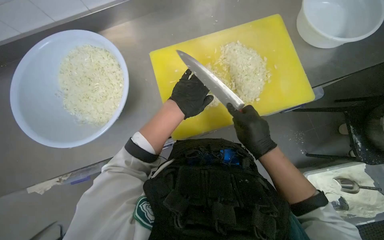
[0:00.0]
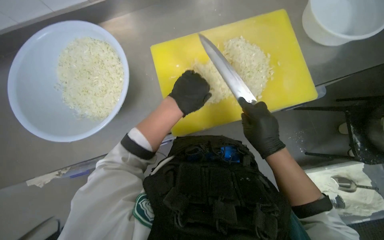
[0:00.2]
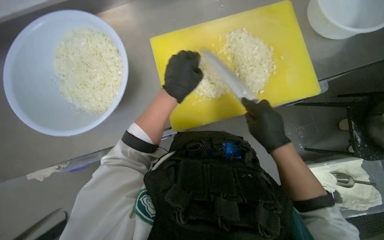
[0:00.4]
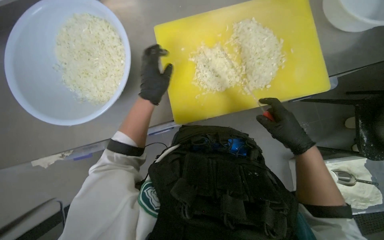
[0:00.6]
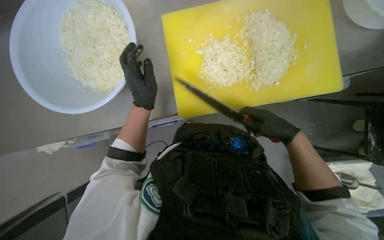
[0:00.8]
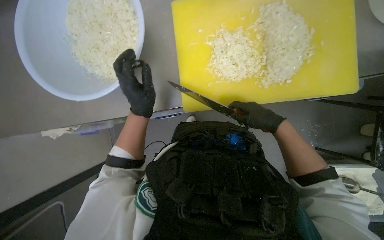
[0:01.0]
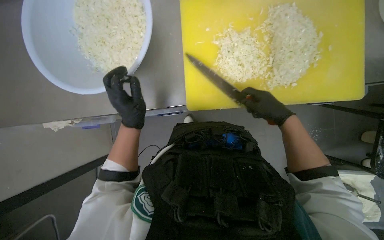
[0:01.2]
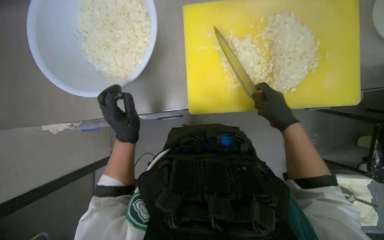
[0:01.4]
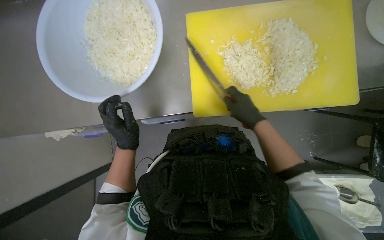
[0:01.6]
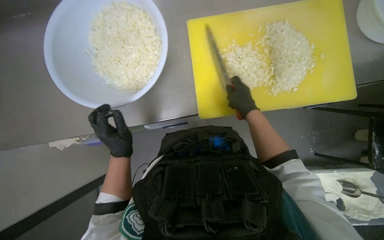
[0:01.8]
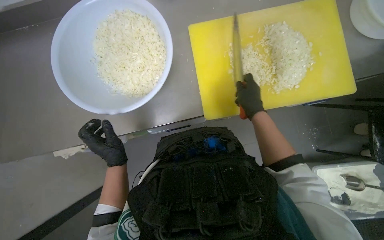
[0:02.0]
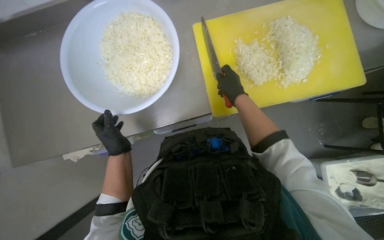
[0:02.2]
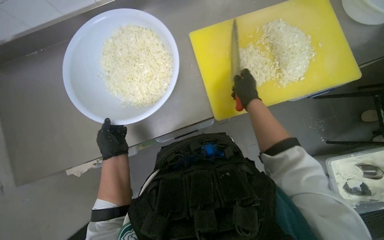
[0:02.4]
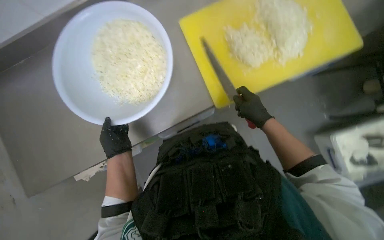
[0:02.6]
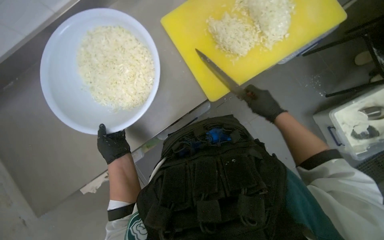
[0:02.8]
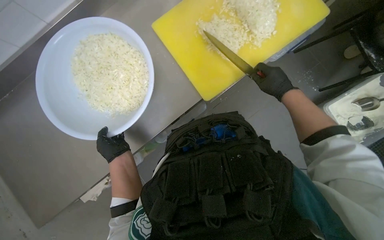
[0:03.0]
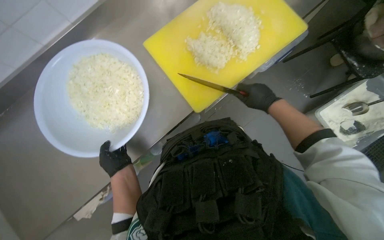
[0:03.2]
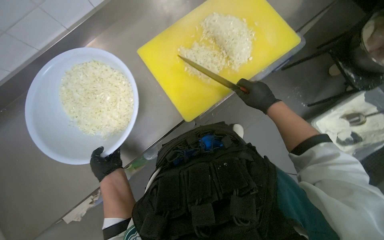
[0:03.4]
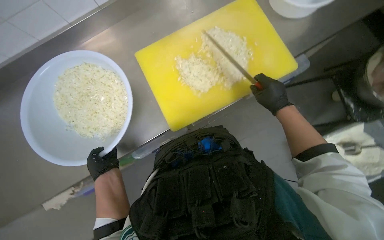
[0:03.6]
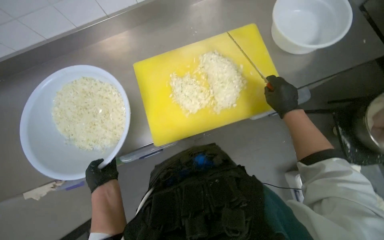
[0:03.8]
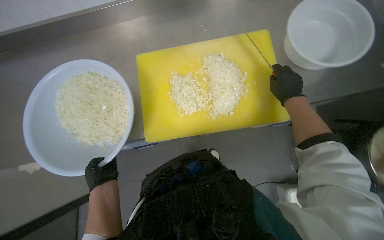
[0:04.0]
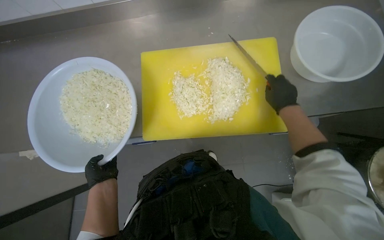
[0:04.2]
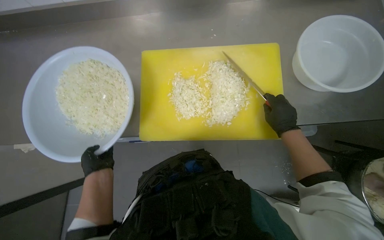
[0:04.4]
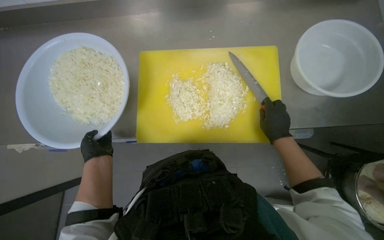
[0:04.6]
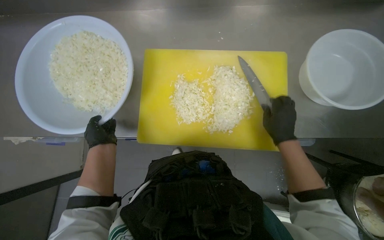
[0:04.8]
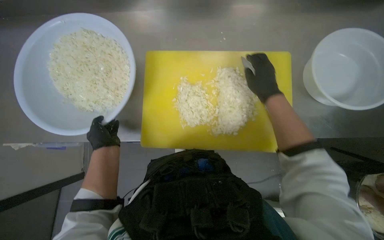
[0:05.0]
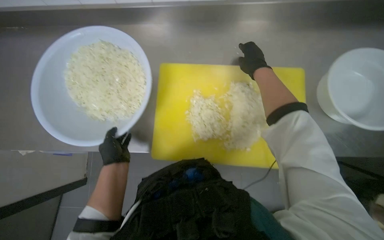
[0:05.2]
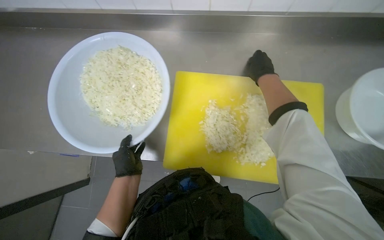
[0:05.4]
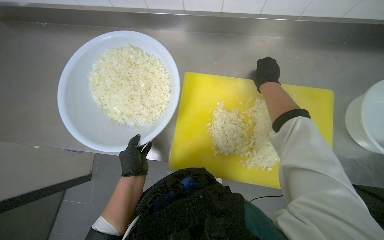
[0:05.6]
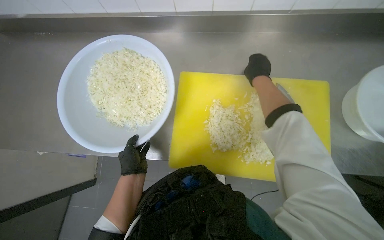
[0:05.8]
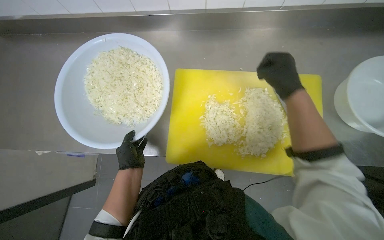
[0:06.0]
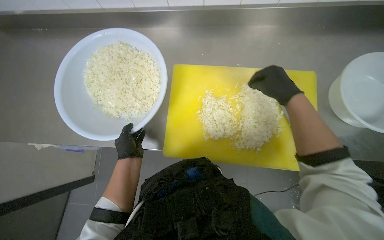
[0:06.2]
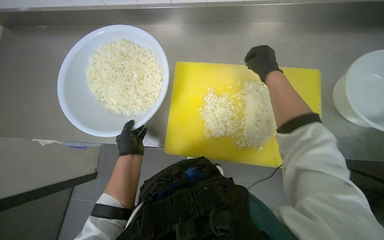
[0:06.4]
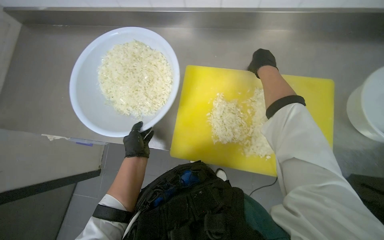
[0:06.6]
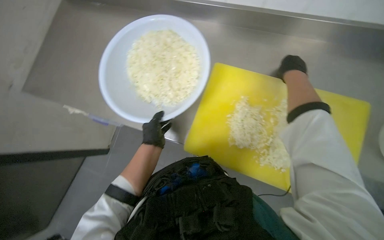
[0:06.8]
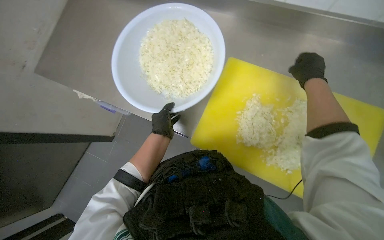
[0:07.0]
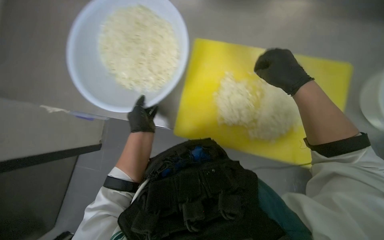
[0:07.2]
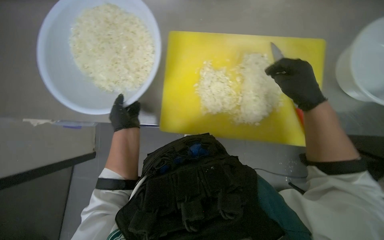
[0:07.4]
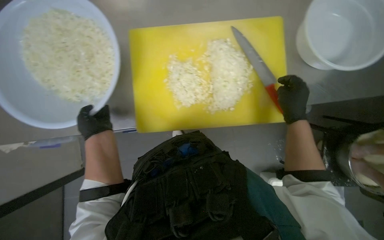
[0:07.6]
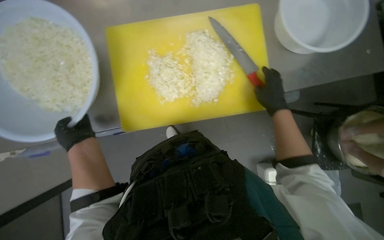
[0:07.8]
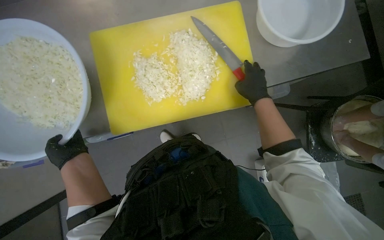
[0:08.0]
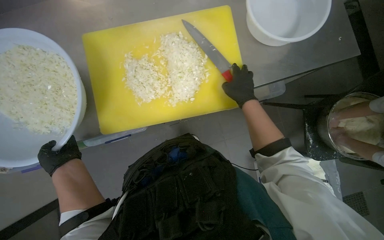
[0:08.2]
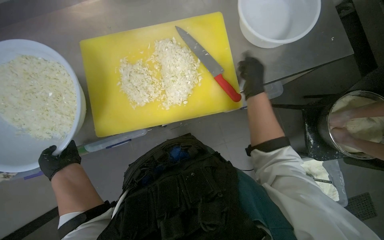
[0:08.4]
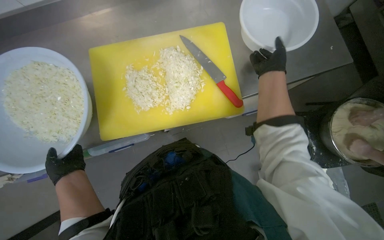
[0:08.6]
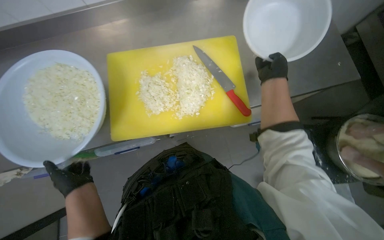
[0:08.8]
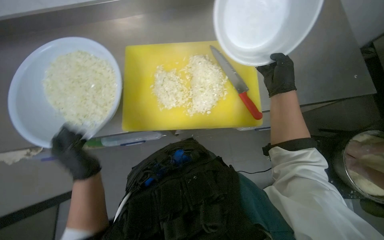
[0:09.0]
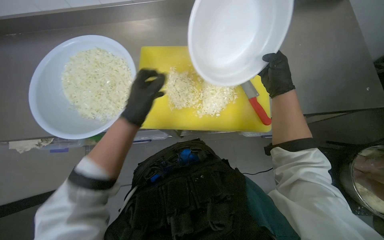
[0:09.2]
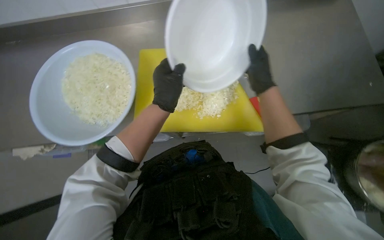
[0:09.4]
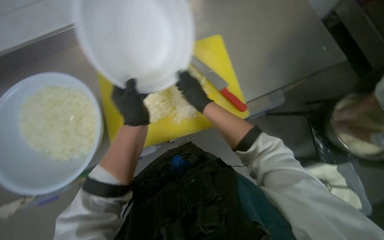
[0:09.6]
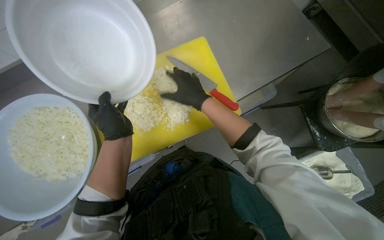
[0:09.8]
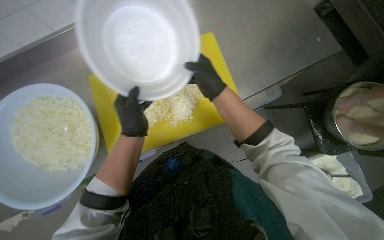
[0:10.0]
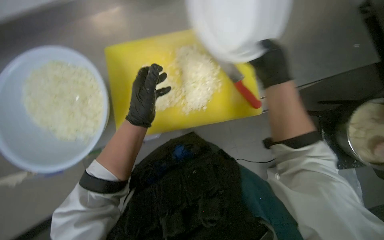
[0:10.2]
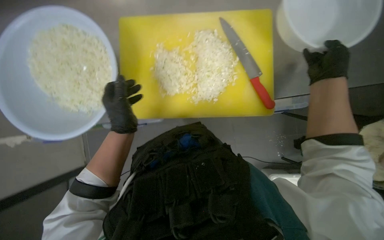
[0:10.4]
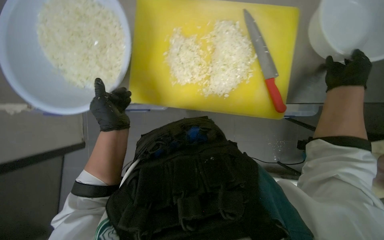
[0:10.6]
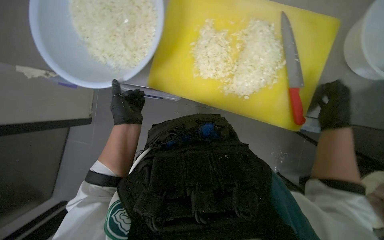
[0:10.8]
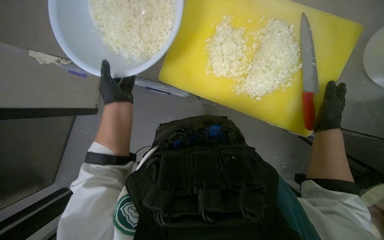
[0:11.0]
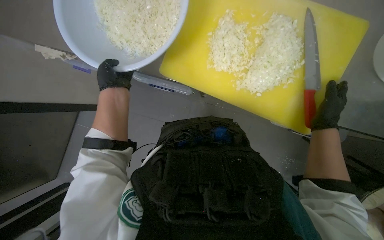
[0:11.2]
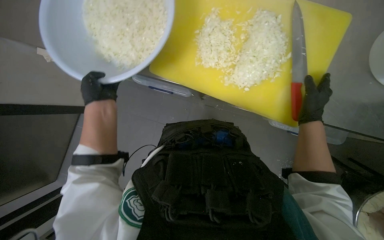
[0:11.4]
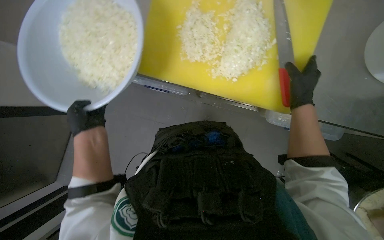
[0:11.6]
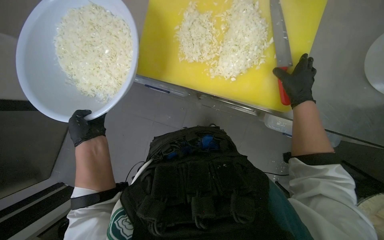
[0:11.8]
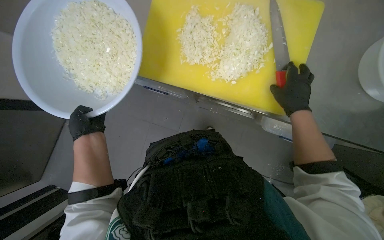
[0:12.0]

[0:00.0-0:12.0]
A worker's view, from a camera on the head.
Job: preparing food.
The whole recording: Transferring chopped onions to bowl. The worker scrapes chopped onions from the cutting board into a white bowl.
0.0 to 1.6 s: The left hand shifts about 25 cm to the left and down the picture.
1.6 to 3.0 s: The scene turns roughly 30 degrees counterclockwise in the picture. The left hand moves to the left, roughly 20 cm.
3.0 to 4.4 s: The scene turns roughly 25 degrees clockwise in the picture.
4.4 to 6.0 s: The right hand shifts about 25 cm up the picture.
6.0 to 7.6 s: The view tips downward by approximately 15 degrees.
7.6 to 9.0 s: The left hand is displaced nearer to the camera and down the picture by approximately 15 cm, while the right hand heads up the picture, covering about 10 cm.
9.0 to 10.4 s: The right hand goes to the left and returns, about 15 cm each way; the left hand goes some 10 cm up the picture.
10.4 to 12.0 s: The left hand is displaced to the left and farther from the camera by some 25 cm. Meanwhile the right hand travels farther from the camera by about 10 cm.

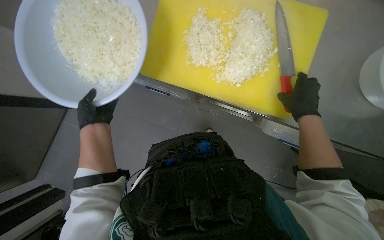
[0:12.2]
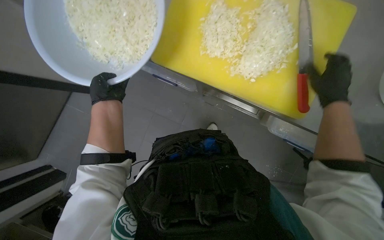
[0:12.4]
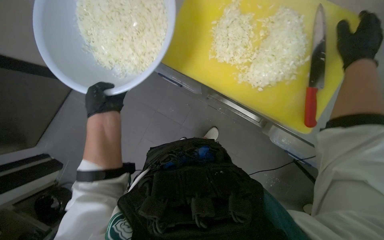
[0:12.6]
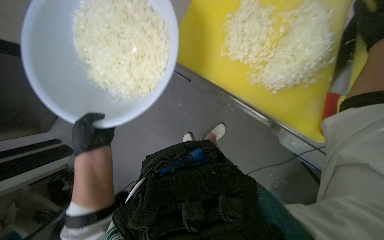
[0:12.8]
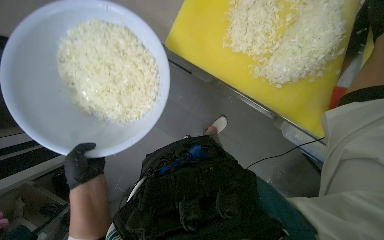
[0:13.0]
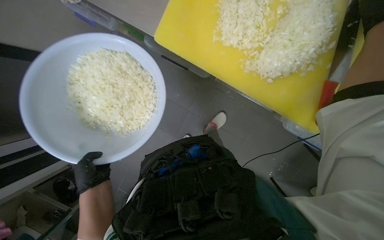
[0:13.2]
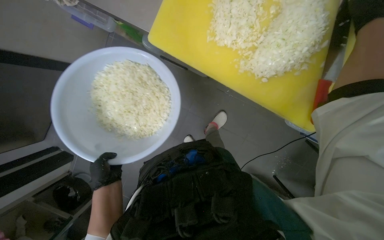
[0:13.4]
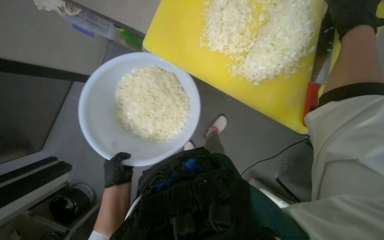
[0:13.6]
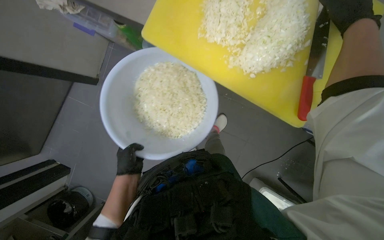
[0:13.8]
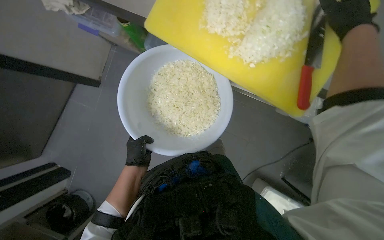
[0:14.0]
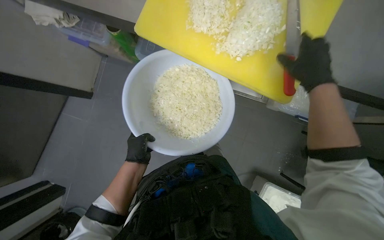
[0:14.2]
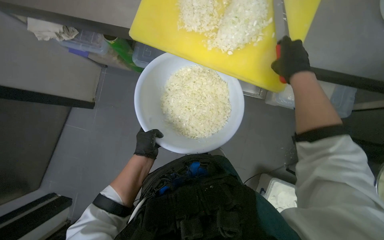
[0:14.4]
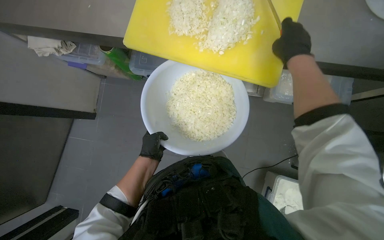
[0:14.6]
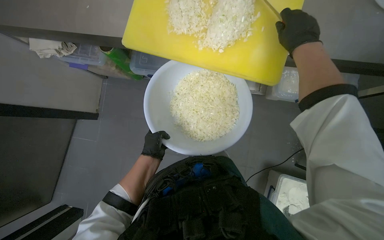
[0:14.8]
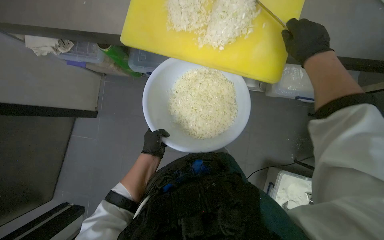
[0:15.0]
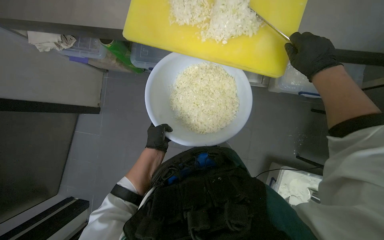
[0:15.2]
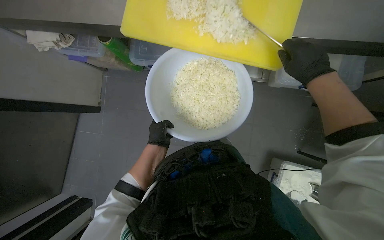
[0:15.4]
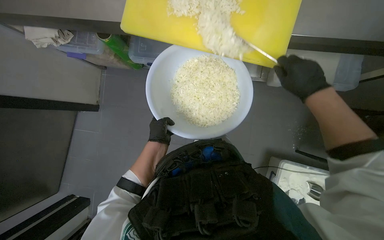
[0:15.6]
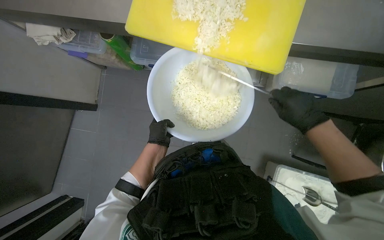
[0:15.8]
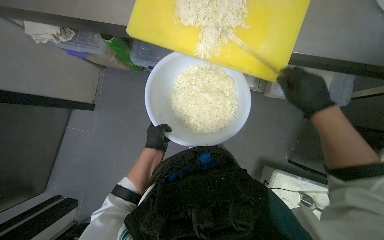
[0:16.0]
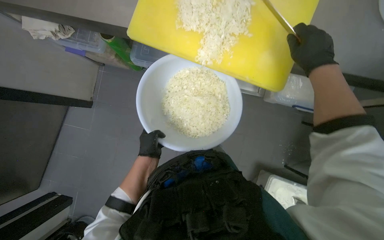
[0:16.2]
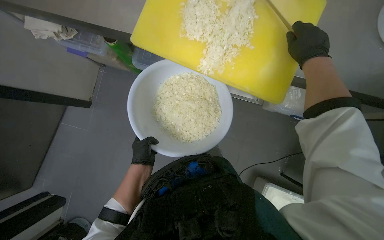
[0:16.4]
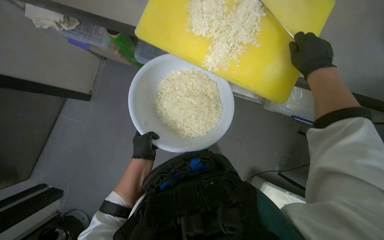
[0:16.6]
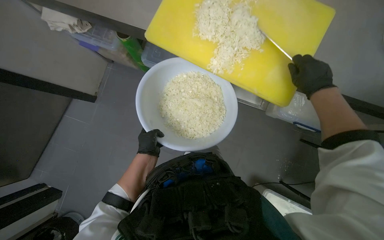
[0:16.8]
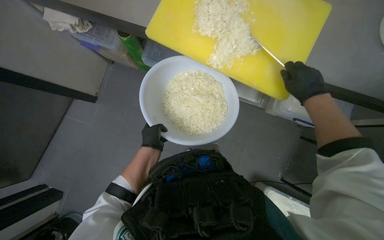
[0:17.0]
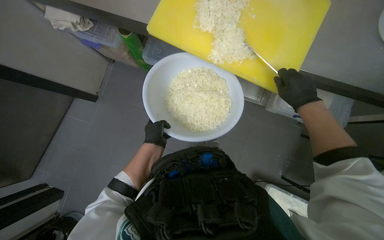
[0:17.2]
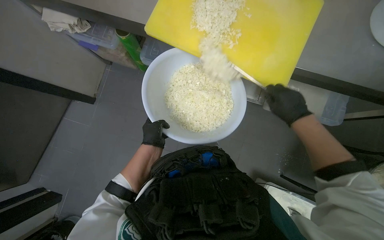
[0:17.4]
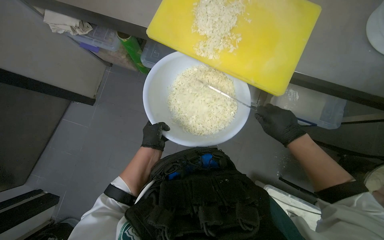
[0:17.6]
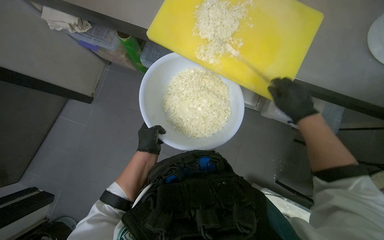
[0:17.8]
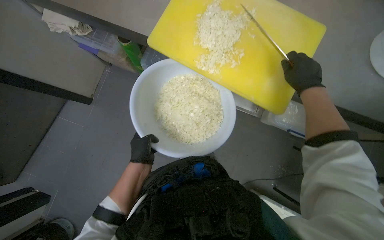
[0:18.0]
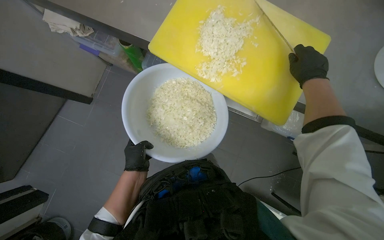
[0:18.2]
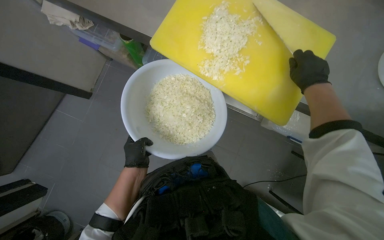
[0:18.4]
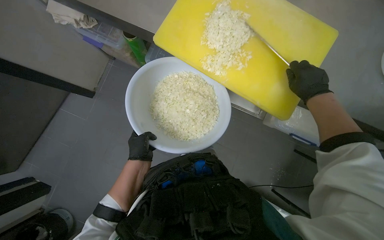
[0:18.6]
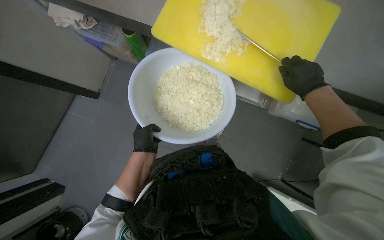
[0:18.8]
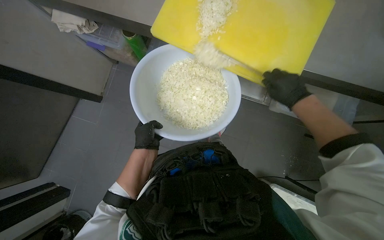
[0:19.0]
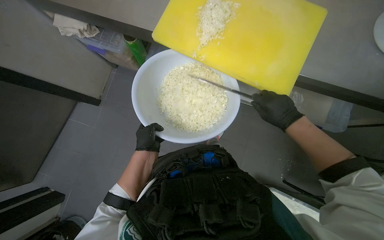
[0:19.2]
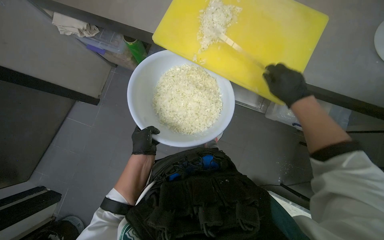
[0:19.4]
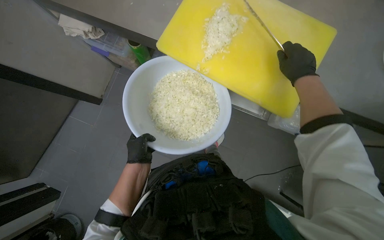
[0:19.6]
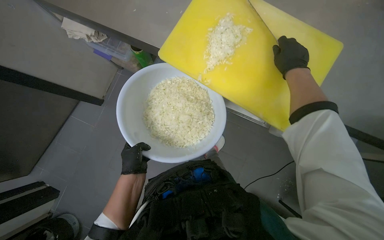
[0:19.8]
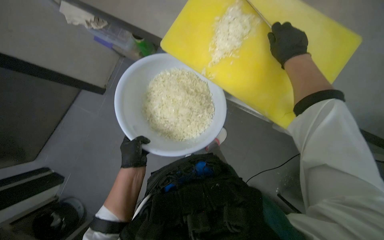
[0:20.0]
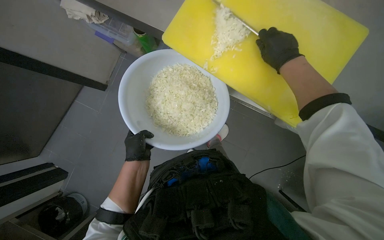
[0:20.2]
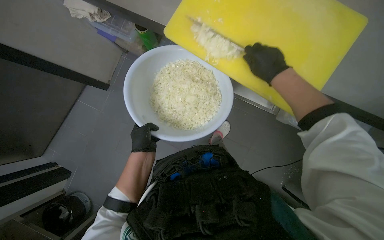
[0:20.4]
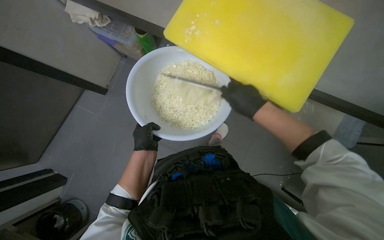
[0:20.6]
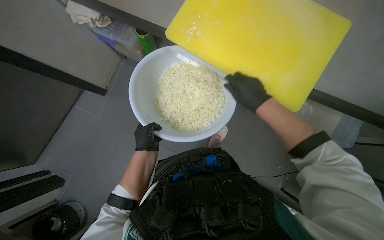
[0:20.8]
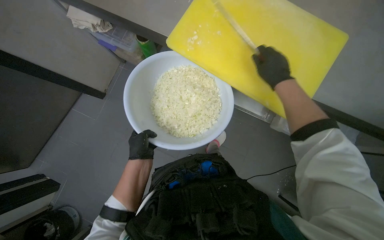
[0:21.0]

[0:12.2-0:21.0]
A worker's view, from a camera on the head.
Job: preparing food.
The whole recording: Transferring chopped onions to bowl. The worker scrapes chopped onions from the cutting board into a white bowl.
12.2 to 13.6 s: The wearer looks about 15 degrees further downward. The left hand shifts roughly 15 cm down the picture.
13.6 to 15.2 s: The right hand heads down the picture, covering about 25 cm, while the left hand is displaced farther from the camera, to the right and up the picture by roughly 25 cm.
15.2 to 16.6 s: The right hand moves approximately 15 cm down the picture and comes back.
16.6 to 18.0 s: The right hand reaches about 20 cm down the picture, then returns.
18.0 to 19.6 s: The right hand reaches approximately 15 cm down the picture, then returns.
19.6 to 21.0 s: The right hand travels to the left by roughly 10 cm, and travels down the picture and back again, some 10 cm each way.
